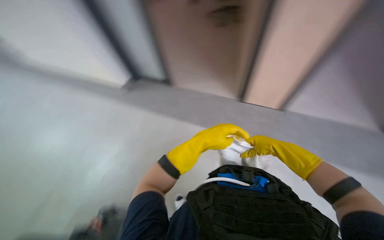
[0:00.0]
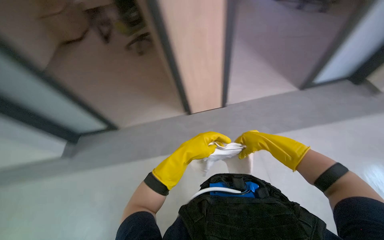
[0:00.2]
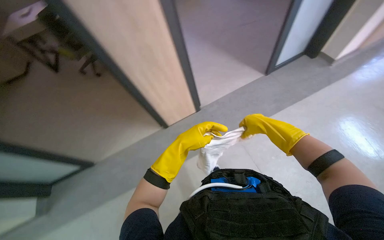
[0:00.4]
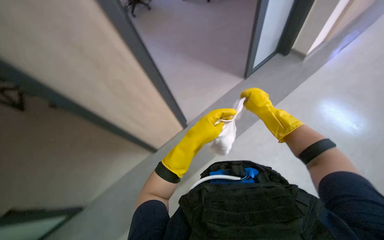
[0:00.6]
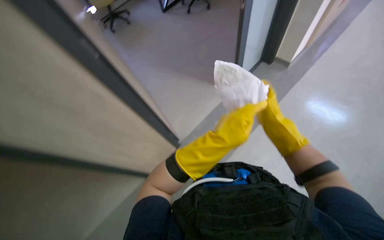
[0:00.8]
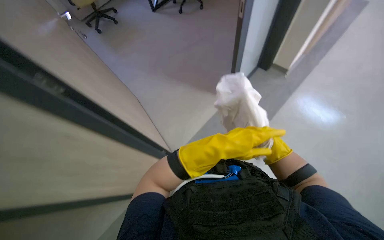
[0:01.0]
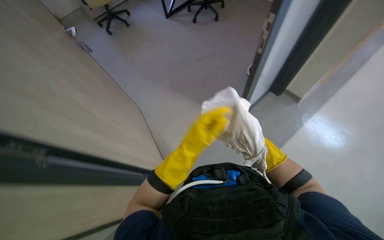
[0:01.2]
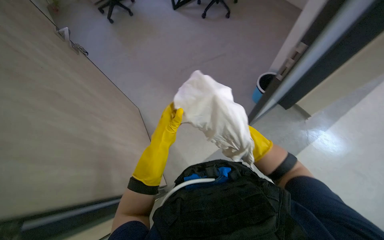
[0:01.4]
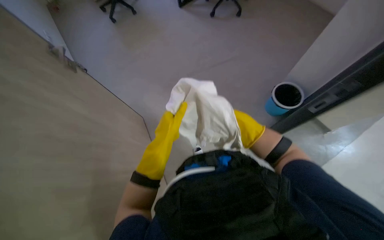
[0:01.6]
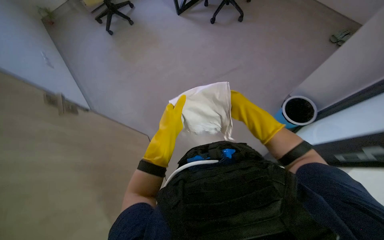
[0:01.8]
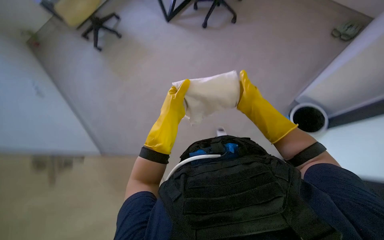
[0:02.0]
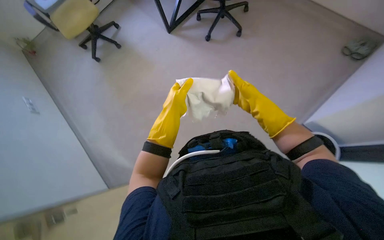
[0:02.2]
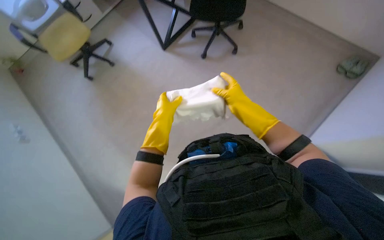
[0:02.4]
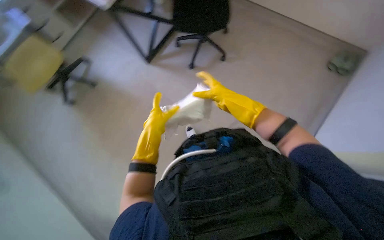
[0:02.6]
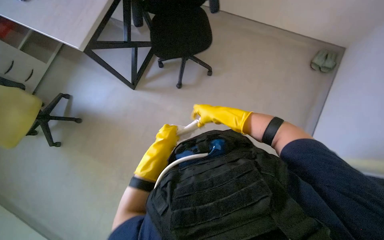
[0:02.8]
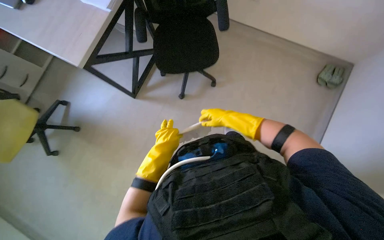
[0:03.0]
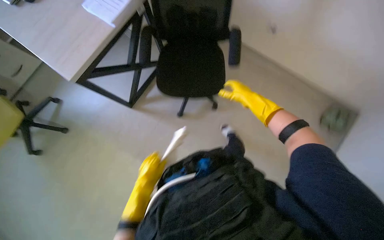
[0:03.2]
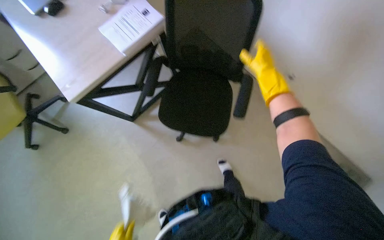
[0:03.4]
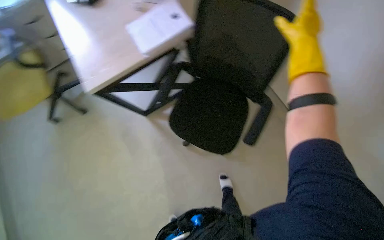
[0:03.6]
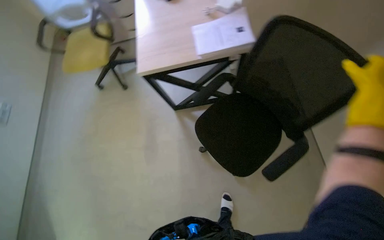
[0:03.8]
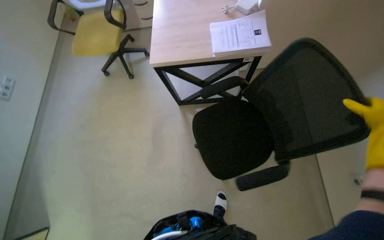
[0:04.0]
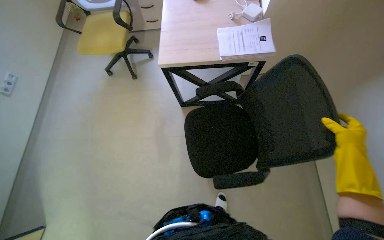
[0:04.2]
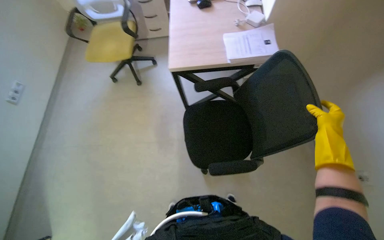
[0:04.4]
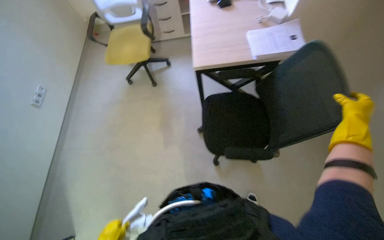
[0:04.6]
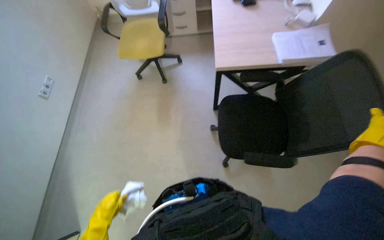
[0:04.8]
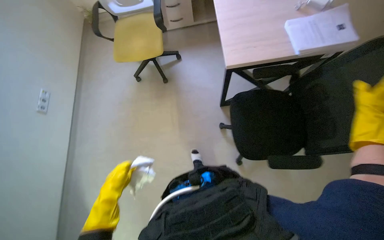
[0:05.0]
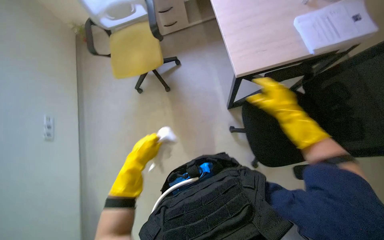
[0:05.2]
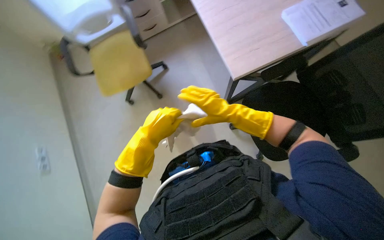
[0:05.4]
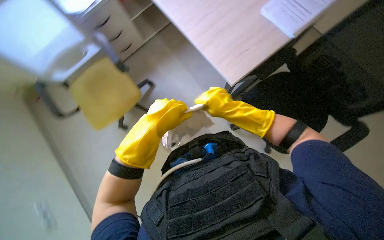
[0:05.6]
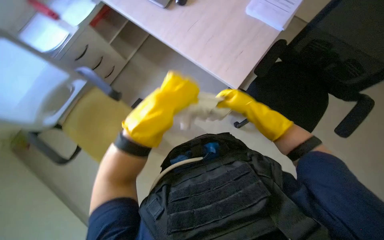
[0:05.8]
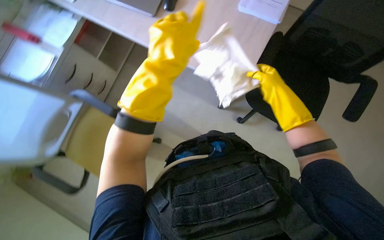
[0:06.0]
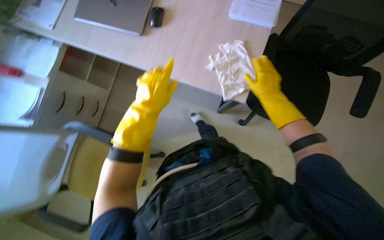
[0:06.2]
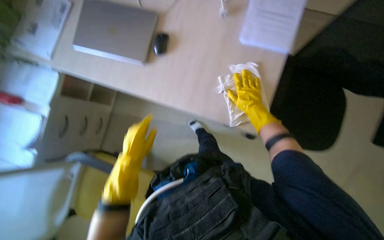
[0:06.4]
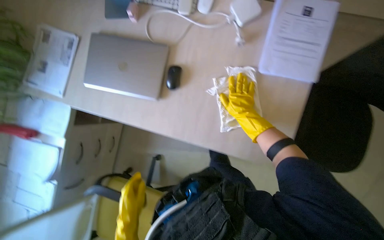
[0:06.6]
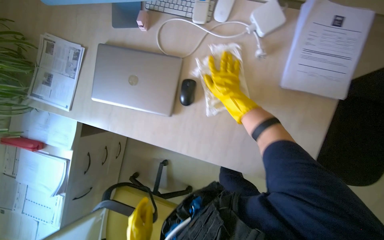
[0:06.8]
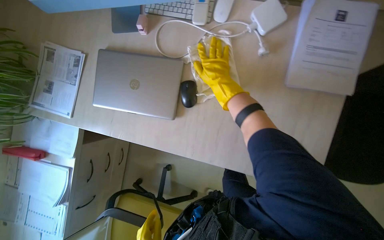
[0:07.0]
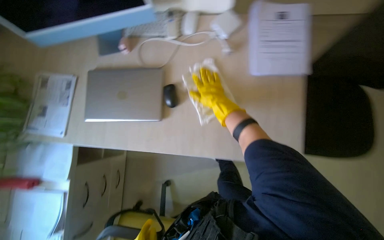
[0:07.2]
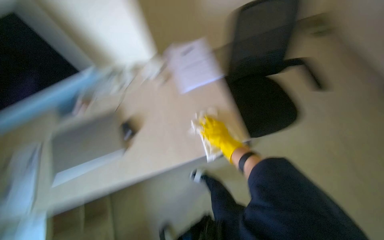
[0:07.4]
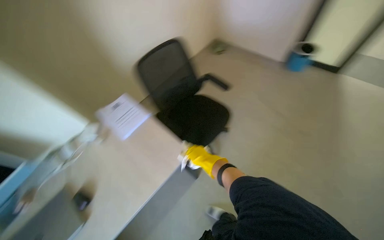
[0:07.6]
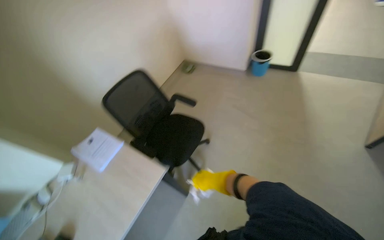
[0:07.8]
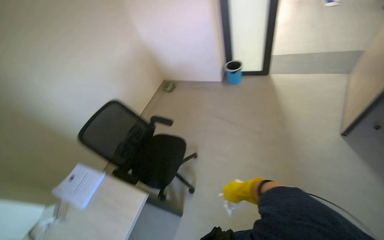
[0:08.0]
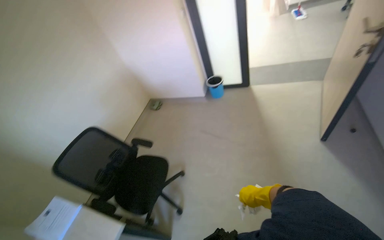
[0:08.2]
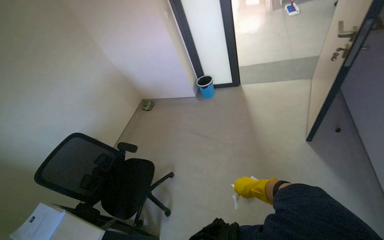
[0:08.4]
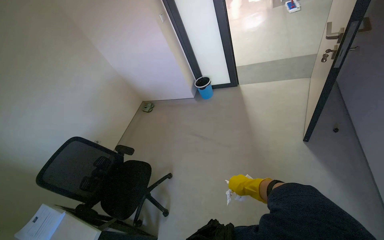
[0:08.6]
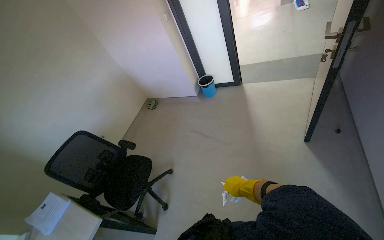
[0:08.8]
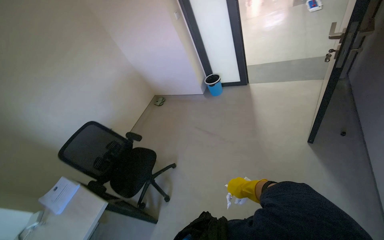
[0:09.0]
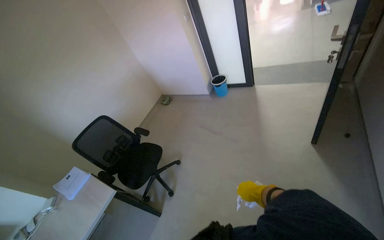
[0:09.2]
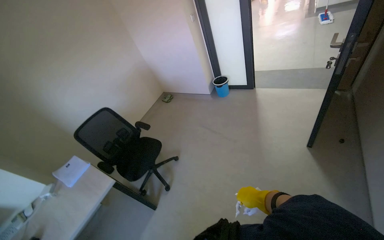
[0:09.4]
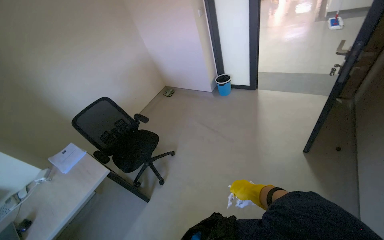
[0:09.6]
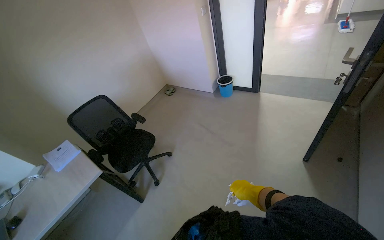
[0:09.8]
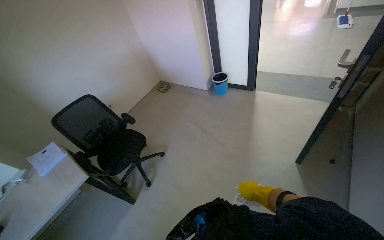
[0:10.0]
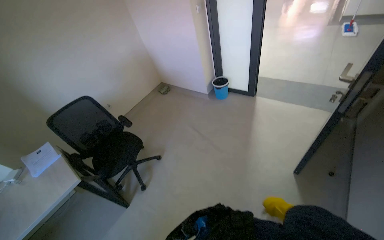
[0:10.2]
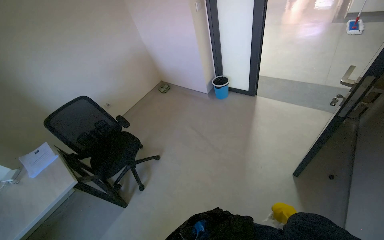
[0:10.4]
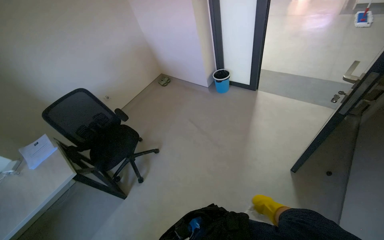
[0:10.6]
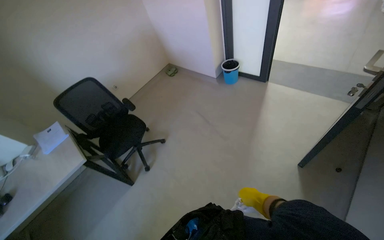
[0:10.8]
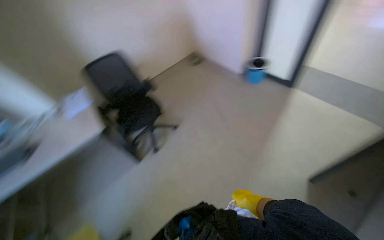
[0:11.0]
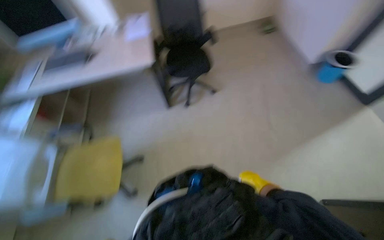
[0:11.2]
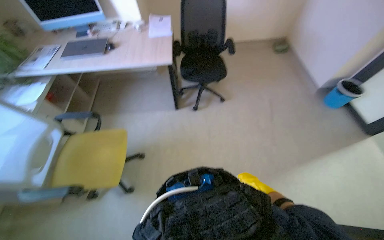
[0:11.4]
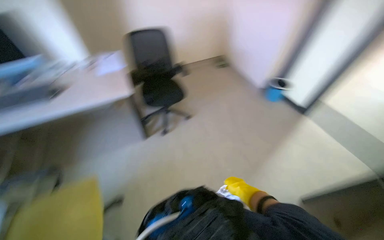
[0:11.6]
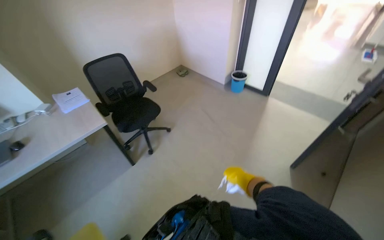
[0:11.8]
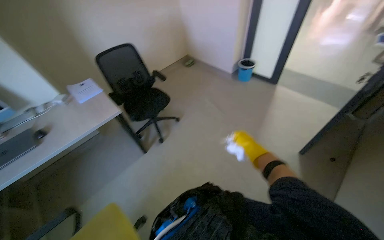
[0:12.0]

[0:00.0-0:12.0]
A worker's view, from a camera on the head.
Job: wiping surfaces.
The whole recording: Wiping office furniture and equipment. The worker wipes various office furniture and equipment, including chairs, desks, door handles, keyboards, and monitors.
0:01.6 to 0:03.0: The view tips upward by approximately 20 degrees. The right hand travels up the picture and to the left by some 15 cm, while the left hand heads farther from the camera, covering roughly 20 cm.
0:03.0 to 0:04.4: The wearer's head swings approximately 60 degrees to the left.
0:04.4 to 0:06.0: The camera is carried about 80 cm. The scene turns approximately 55 degrees counterclockwise in the picture.
0:06.0 to 0:07.6: The view tilts some 25 degrees upward. The scene rotates counterclockwise by approximately 55 degrees.
0:07.6 to 0:09.0: The head travels about 80 cm. The camera pitches upward, by about 15 degrees.
0:09.0 to 0:10.4: The right hand heads to the right, covering some 30 cm.

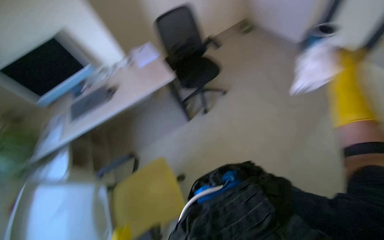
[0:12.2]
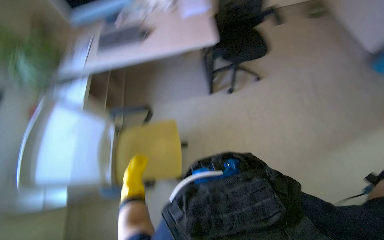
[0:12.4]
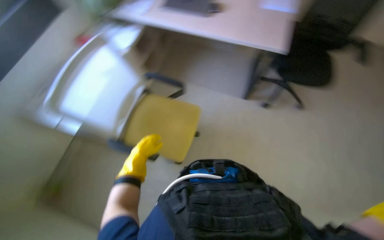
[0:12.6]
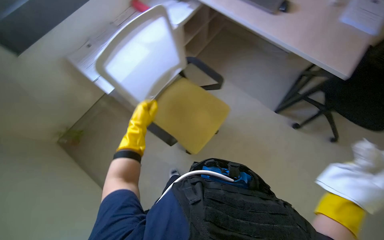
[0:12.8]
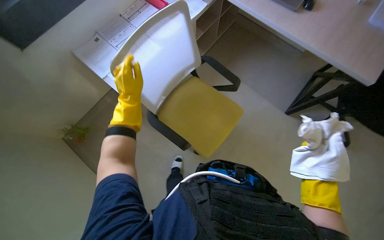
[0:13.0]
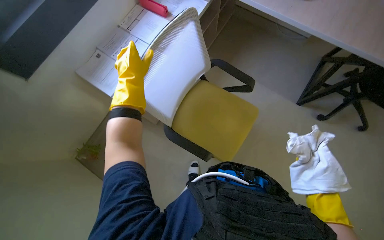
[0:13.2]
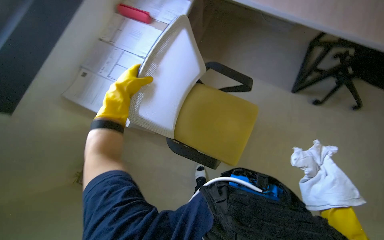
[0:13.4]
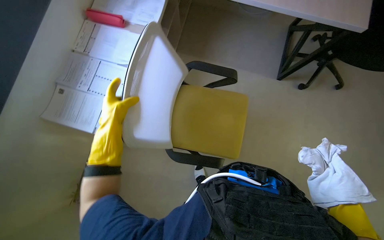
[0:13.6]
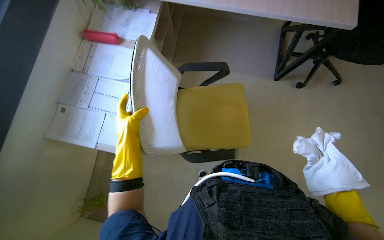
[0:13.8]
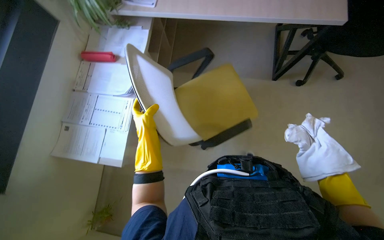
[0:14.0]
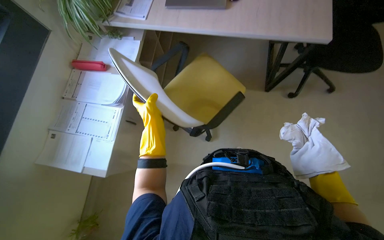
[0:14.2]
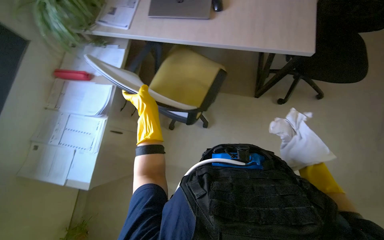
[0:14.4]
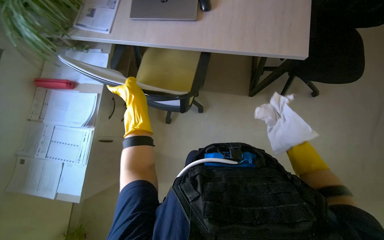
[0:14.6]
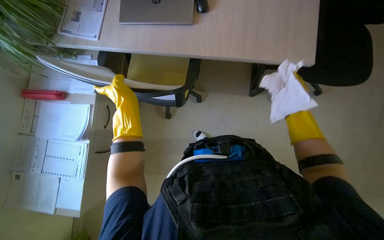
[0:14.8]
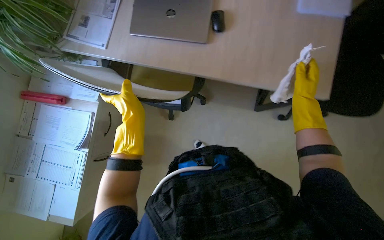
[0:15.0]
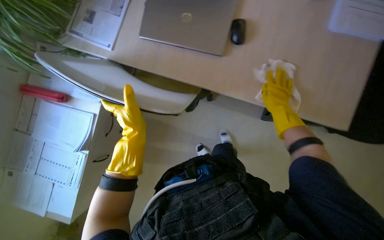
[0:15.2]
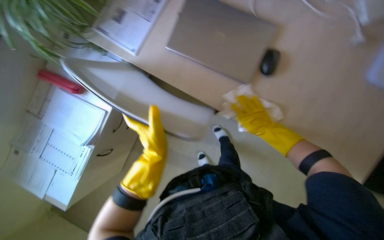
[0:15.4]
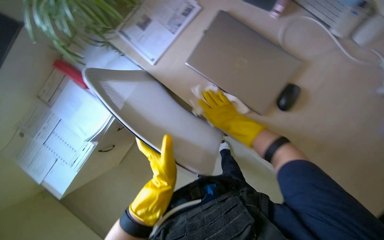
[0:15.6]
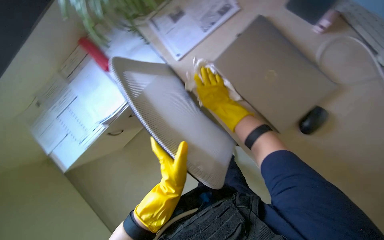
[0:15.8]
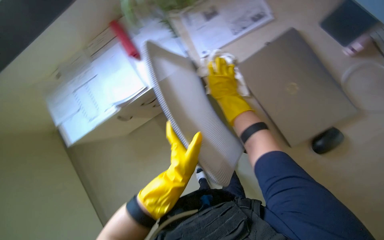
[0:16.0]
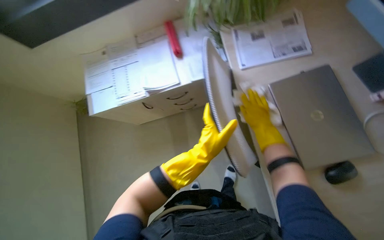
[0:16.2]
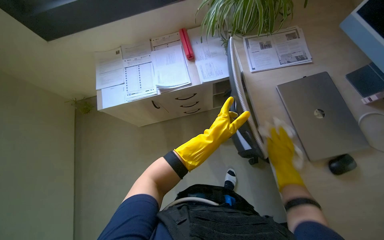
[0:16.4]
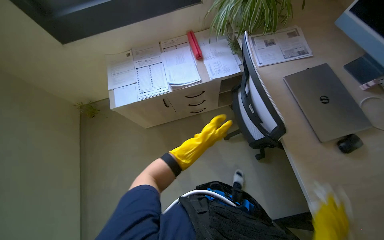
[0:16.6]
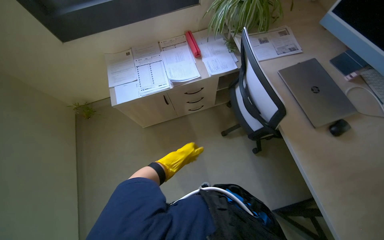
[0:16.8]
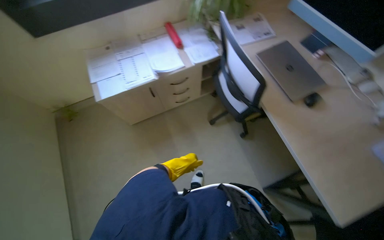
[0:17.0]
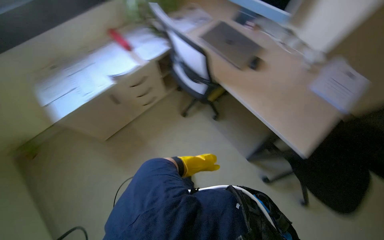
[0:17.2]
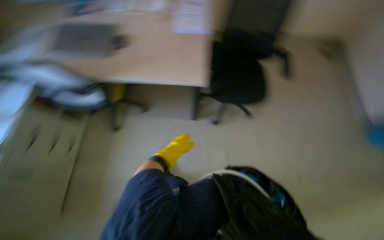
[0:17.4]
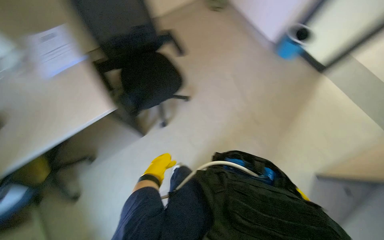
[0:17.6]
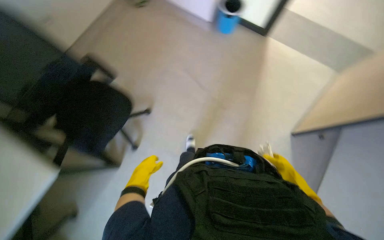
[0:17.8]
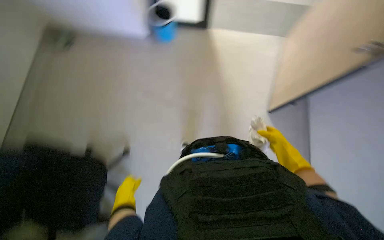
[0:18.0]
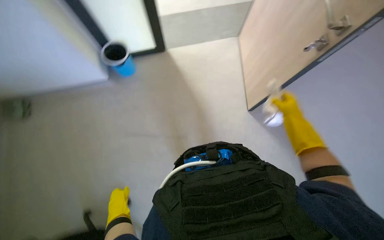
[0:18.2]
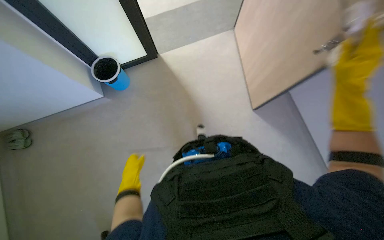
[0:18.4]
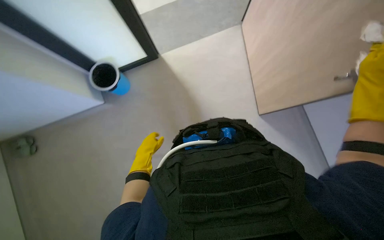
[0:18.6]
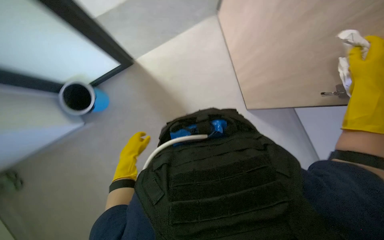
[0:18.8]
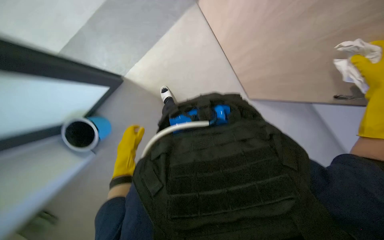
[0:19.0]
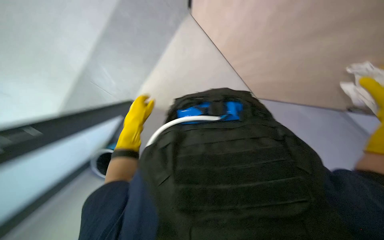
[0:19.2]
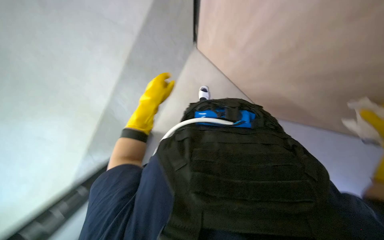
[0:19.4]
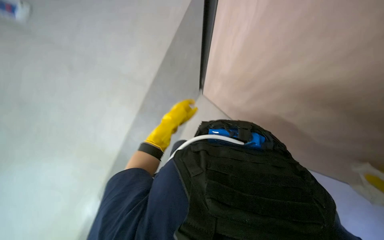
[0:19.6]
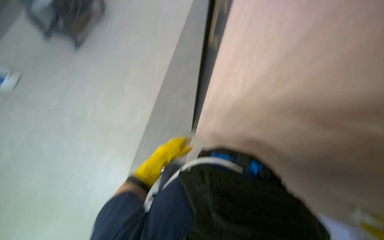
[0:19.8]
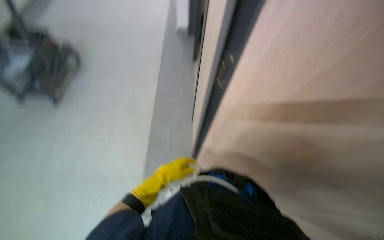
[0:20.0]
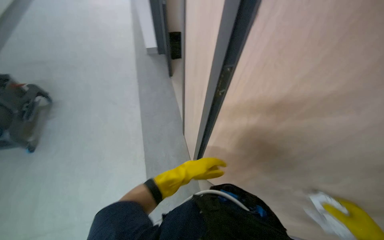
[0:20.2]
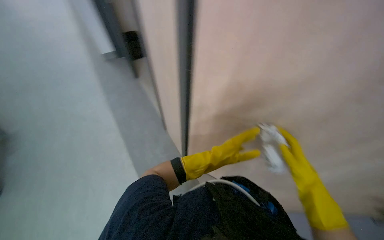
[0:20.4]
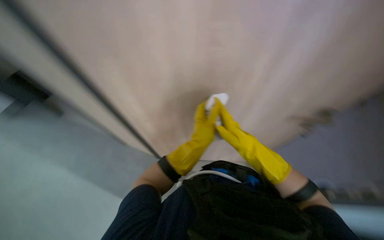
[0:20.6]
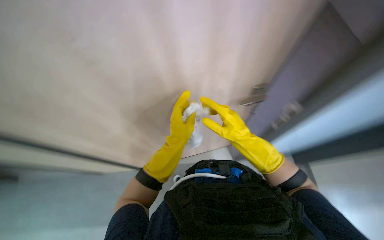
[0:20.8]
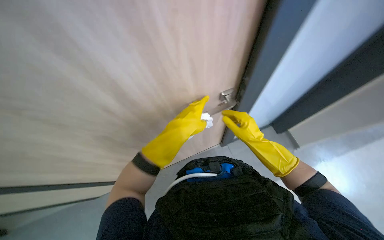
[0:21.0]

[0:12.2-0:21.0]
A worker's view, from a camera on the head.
Job: wiping surfaces.
The whole recording: Wiping office furniture and equipment. The worker wipes various office furniture and equipment, including chairs, desks, door handles, keyboards, and monitors.
0:12.2 to 0:13.6: The wearer's head swings roughly 35 degrees to the left. The view tips downward by roughly 15 degrees.
0:13.6 to 0:15.2: The head rotates roughly 15 degrees to the right. The left hand heads to the right, covering approximately 15 cm.
0:15.2 to 0:16.6: Everything in view rotates some 60 degrees clockwise.
0:16.6 to 0:18.0: The camera is carried some 50 cm. The head turns to the right by approximately 70 degrees.
0:19.6 to 0:21.0: The head rotates approximately 40 degrees to the right.
